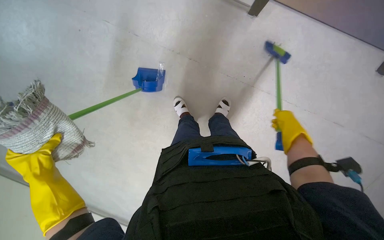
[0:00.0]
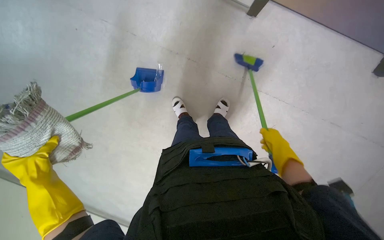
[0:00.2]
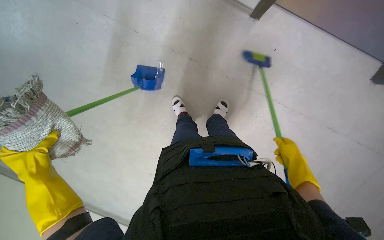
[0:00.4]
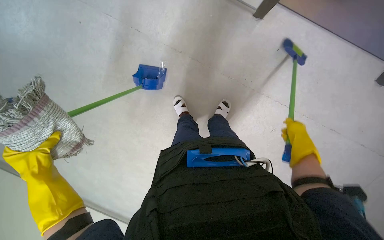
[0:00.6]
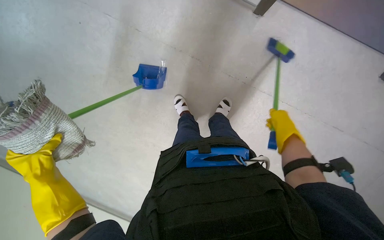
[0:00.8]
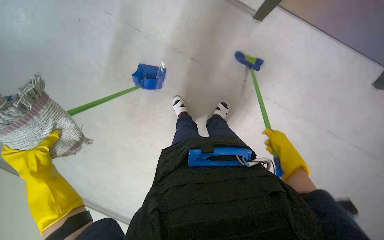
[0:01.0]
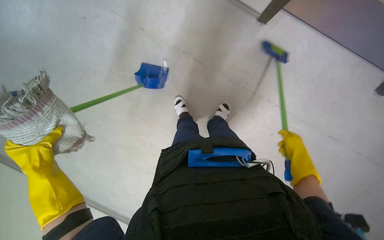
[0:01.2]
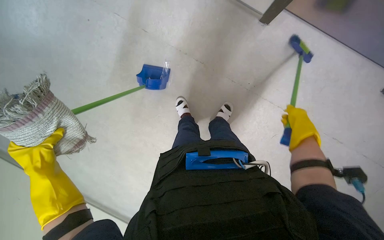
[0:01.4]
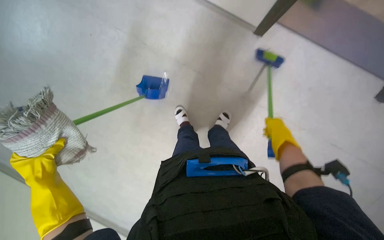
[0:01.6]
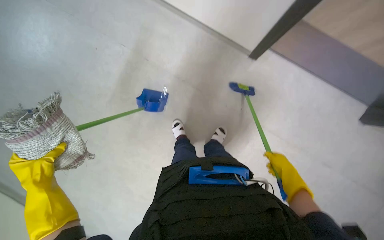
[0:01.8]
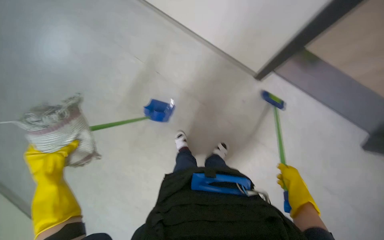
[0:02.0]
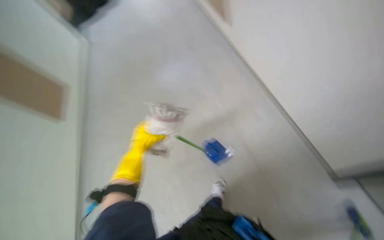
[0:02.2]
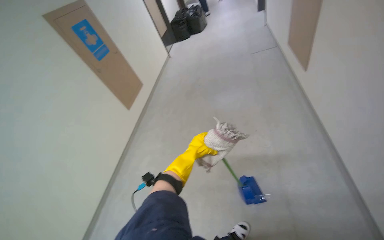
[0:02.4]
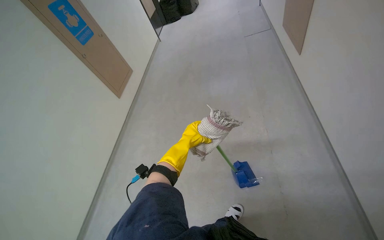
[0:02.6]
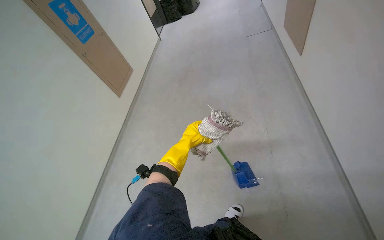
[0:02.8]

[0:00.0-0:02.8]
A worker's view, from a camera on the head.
Job: sweeping floor.
The whole recording: Sweeping debris into dustpan. The worker sweeps debris from the floor into a dustpan using a small brush.
0:00.0 to 0:01.4: The right hand moves up and down the picture over about 10 cm, changing direction 3 times.
0:01.4 to 0:02.8: The wearer looks about 40 degrees further to the left. The view tilts about 25 degrees upward.

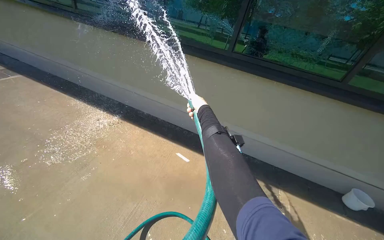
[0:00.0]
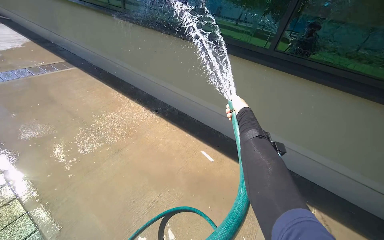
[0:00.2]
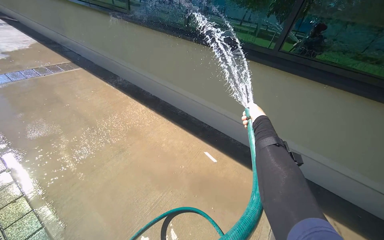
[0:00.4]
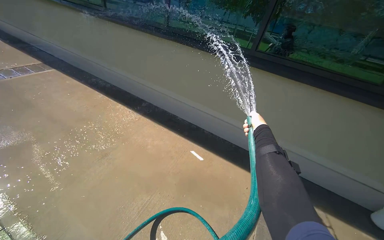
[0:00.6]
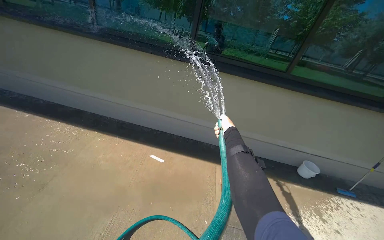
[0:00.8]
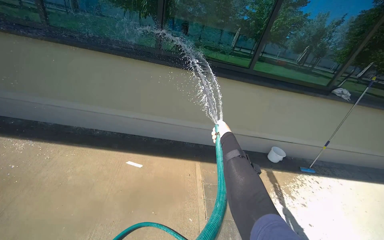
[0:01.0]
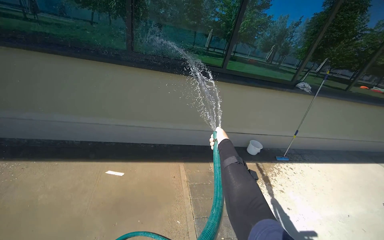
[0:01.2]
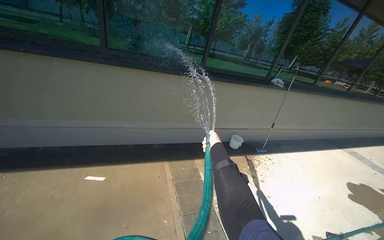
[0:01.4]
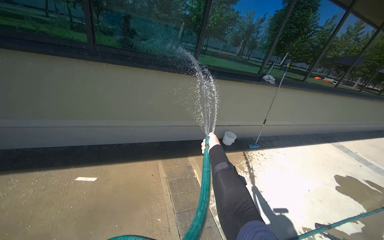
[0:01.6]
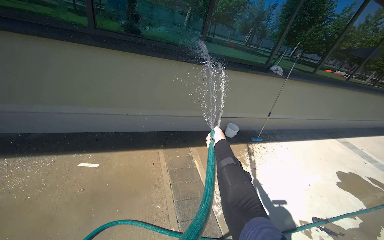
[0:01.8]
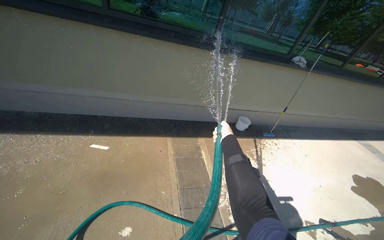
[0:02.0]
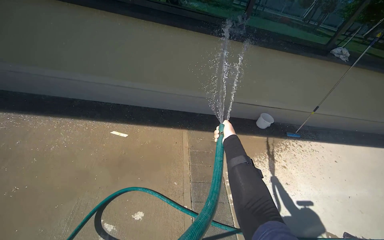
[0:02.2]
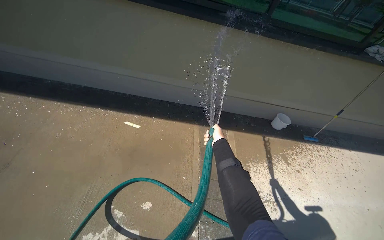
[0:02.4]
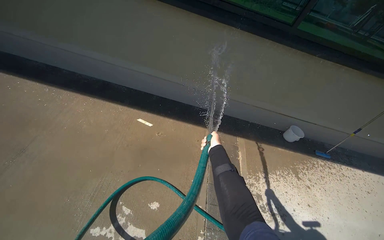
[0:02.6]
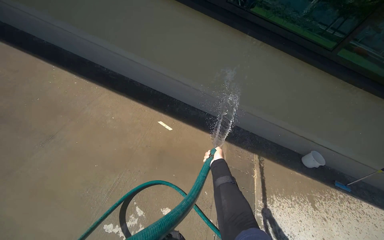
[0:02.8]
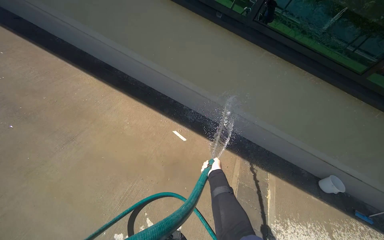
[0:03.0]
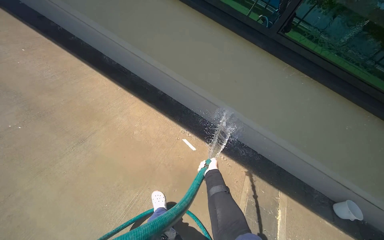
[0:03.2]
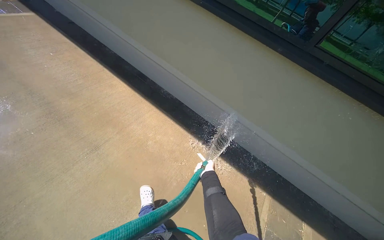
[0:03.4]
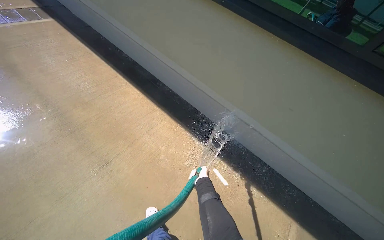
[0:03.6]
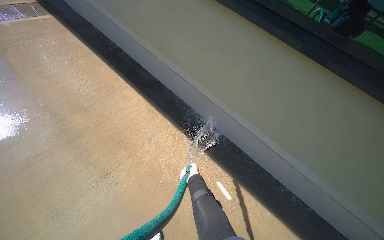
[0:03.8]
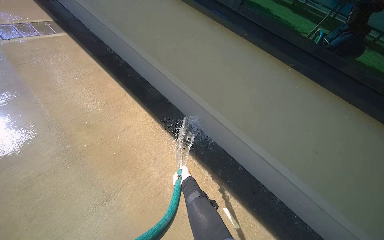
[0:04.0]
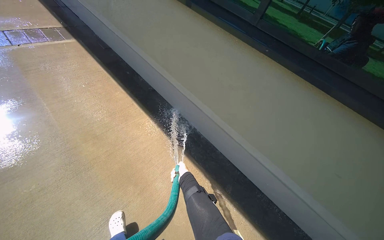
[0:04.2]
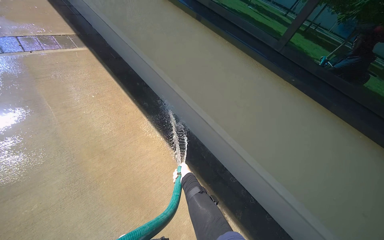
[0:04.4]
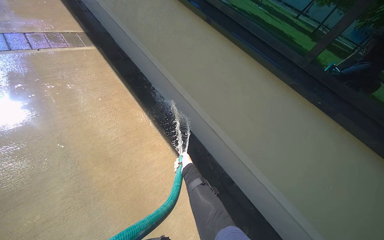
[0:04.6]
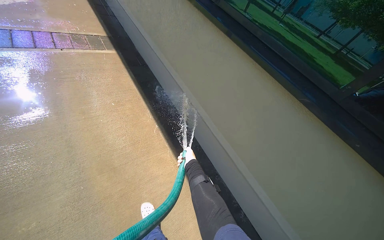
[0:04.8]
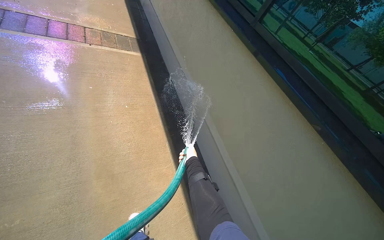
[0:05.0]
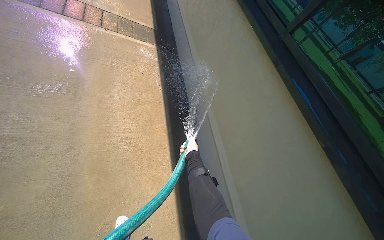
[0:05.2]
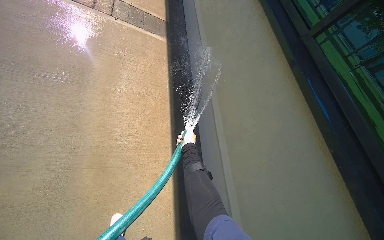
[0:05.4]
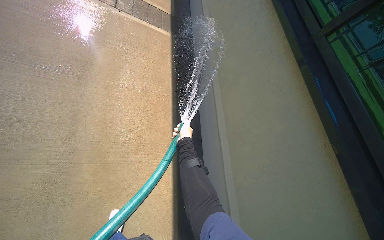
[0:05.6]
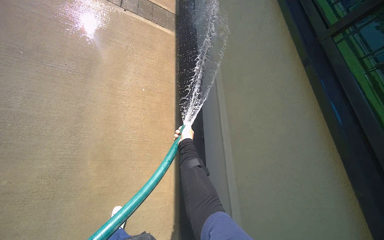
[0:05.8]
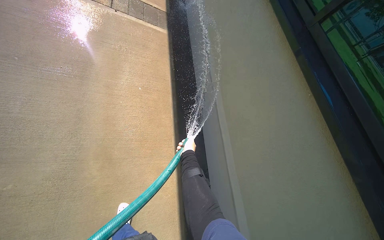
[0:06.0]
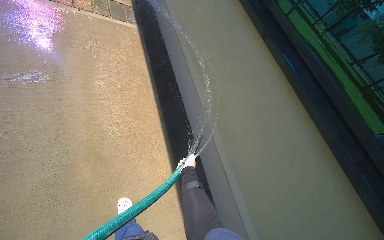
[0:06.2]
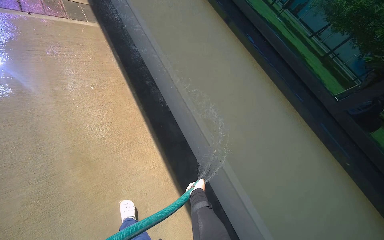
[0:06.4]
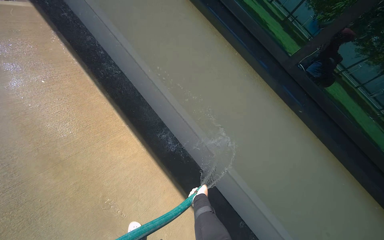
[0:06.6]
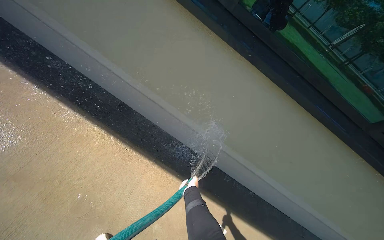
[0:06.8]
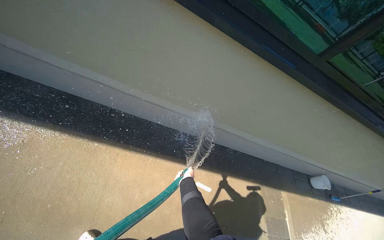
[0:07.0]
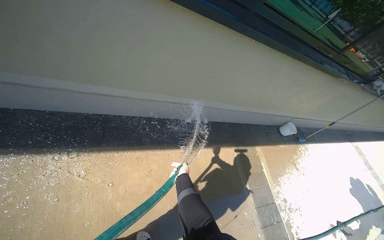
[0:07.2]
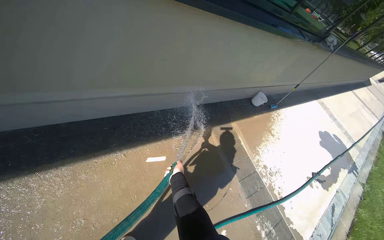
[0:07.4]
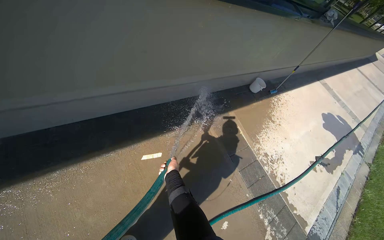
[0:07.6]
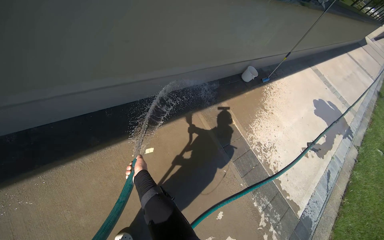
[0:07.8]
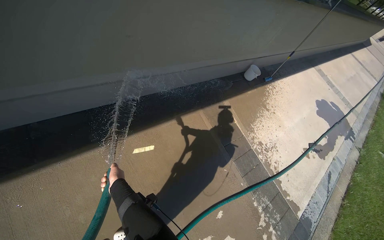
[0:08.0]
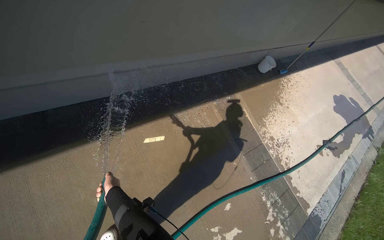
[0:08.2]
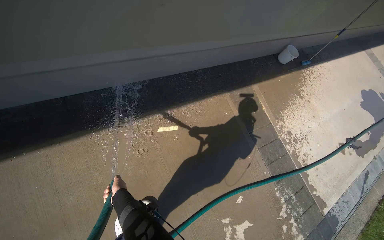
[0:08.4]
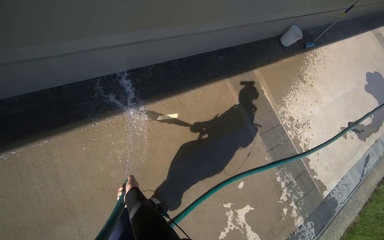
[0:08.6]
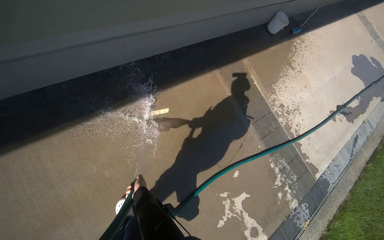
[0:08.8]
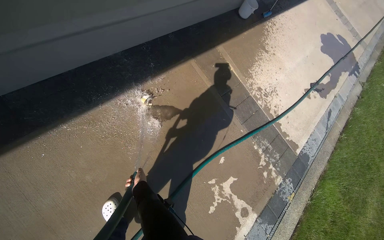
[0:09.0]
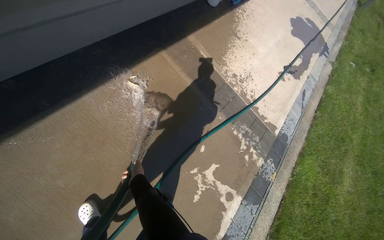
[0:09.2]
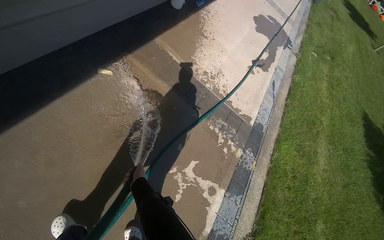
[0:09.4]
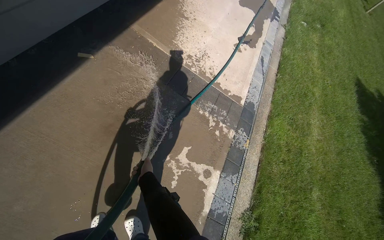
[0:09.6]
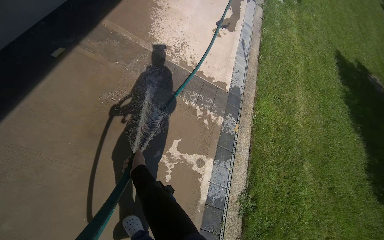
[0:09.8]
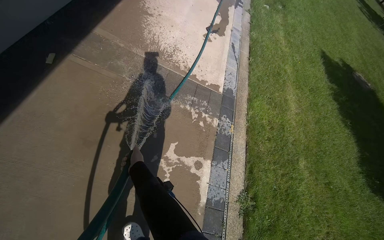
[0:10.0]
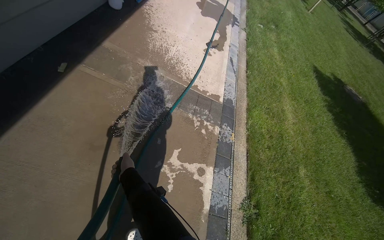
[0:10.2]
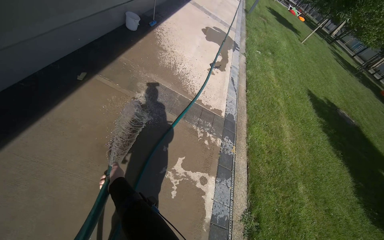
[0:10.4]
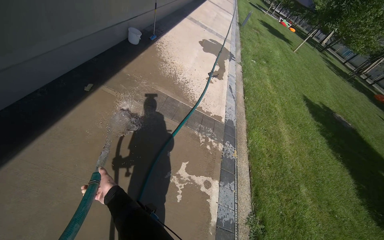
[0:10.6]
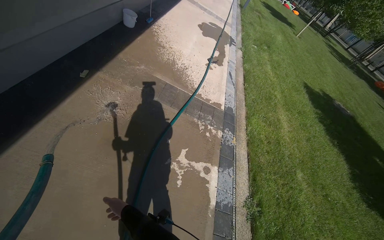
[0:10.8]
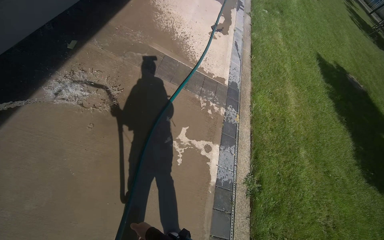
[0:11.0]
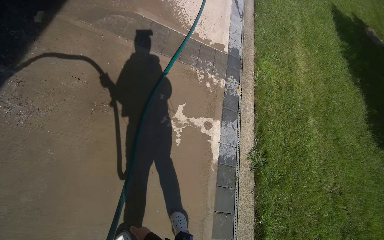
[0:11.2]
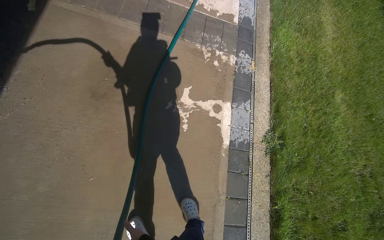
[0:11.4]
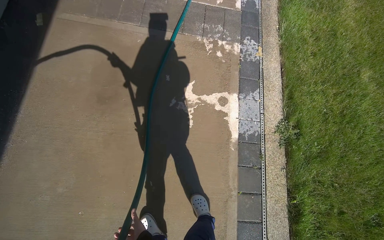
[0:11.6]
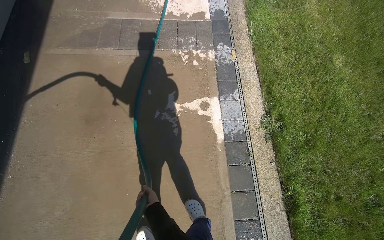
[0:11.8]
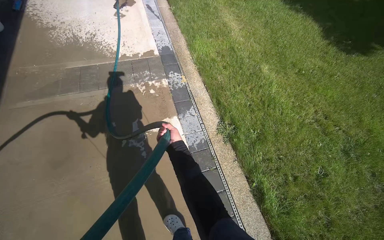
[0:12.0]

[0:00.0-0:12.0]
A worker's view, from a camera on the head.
Job: sweeping floor.
The whole recording: Rinsing concrete ground. The worker rinses the concrete ground next to the building with a water hose.
0:00.0 to 0:01.6: The wearer looks approximately 40 degrees further to the right.
0:01.6 to 0:03.0: The wearer looks about 40 degrees further to the left.
0:03.0 to 0:04.4: The camera is carried roughly 1 m. The head rotates about 25 degrees to the left.
0:04.4 to 0:06.0: The camera is carried some 60 cm. The wearer's head swings about 35 degrees to the left.
0:06.0 to 0:07.6: The camera is carried some 1 m. The head turns to the right by about 100 degrees. The view tilts about 45 degrees downward.
0:07.6 to 0:09.0: The camera pitches downward, by some 15 degrees. The right hand heads down the picture, covering approximately 30 cm.
0:09.0 to 0:10.4: The wearer looks about 30 degrees further to the right.
0:10.4 to 0:12.0: The head travels approximately 60 cm. The view tilts about 15 degrees downward. The scene turns some 35 degrees counterclockwise in the picture.

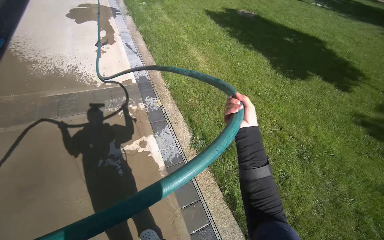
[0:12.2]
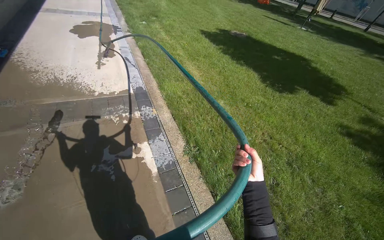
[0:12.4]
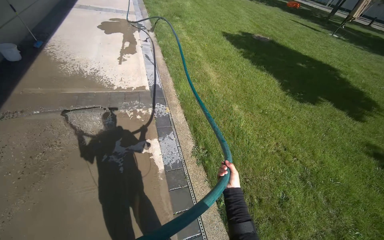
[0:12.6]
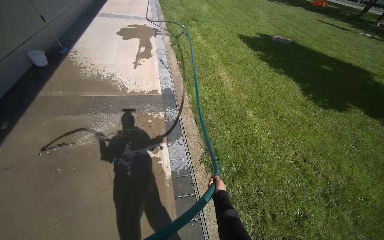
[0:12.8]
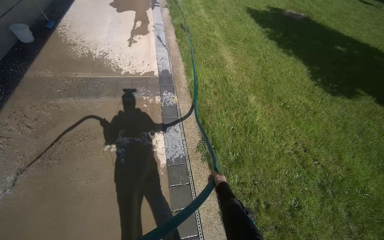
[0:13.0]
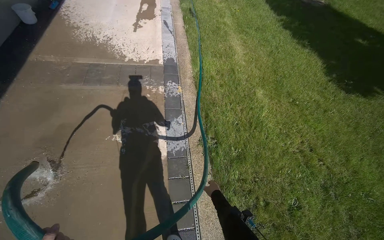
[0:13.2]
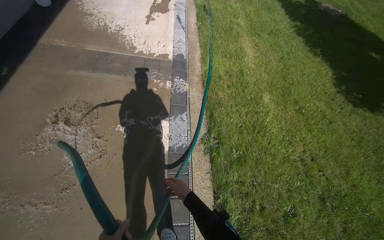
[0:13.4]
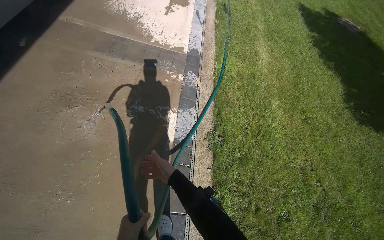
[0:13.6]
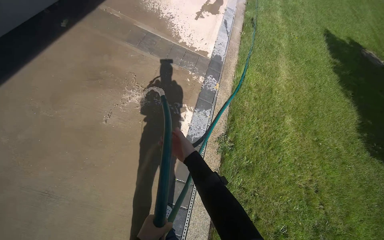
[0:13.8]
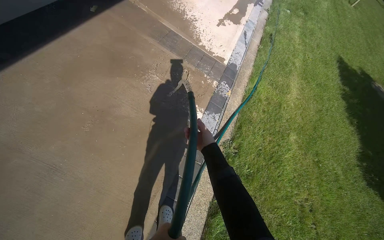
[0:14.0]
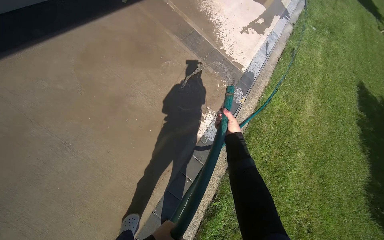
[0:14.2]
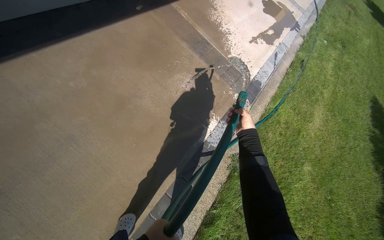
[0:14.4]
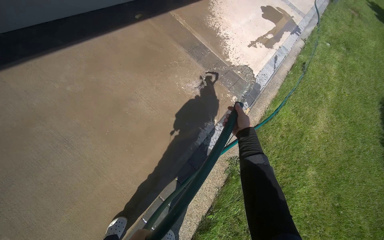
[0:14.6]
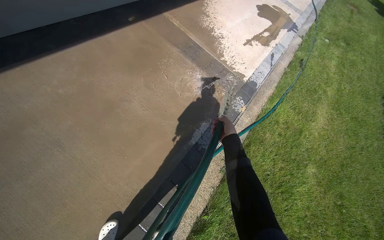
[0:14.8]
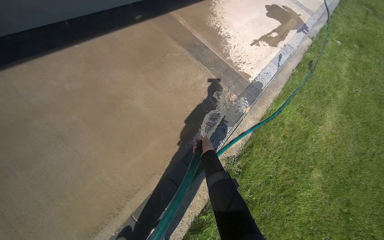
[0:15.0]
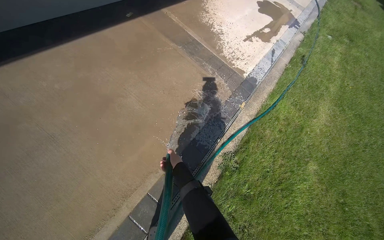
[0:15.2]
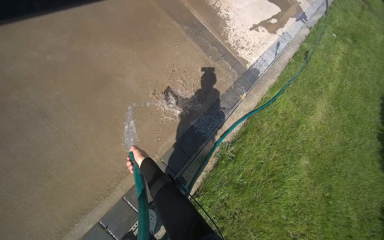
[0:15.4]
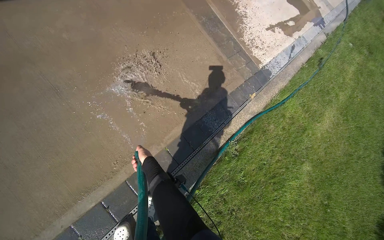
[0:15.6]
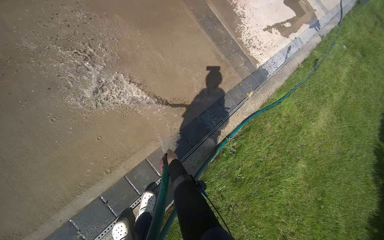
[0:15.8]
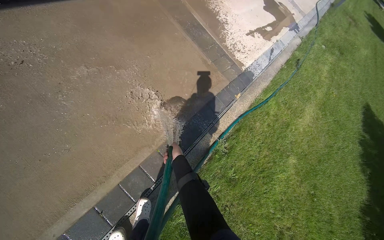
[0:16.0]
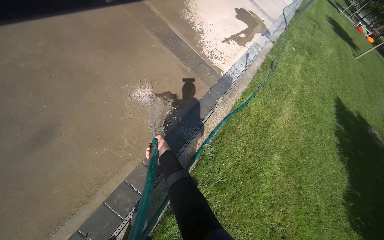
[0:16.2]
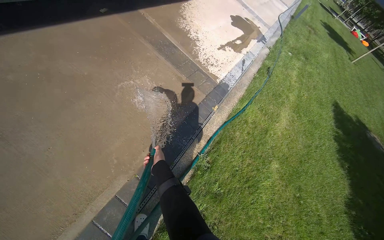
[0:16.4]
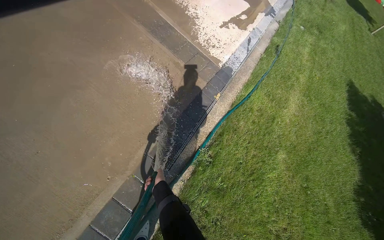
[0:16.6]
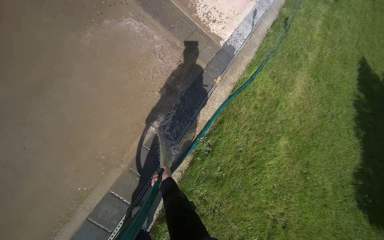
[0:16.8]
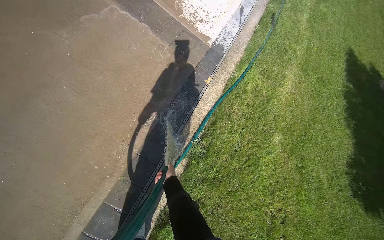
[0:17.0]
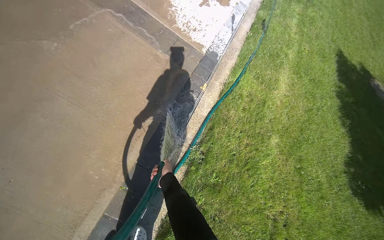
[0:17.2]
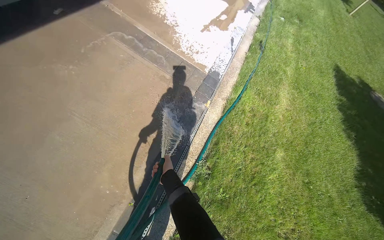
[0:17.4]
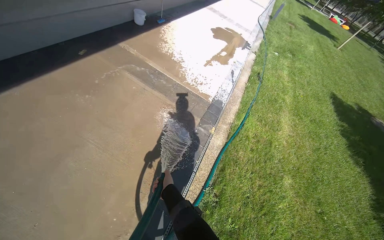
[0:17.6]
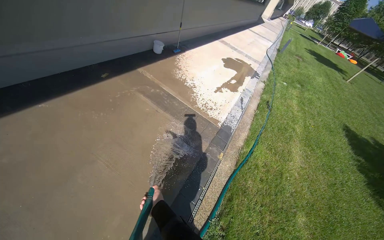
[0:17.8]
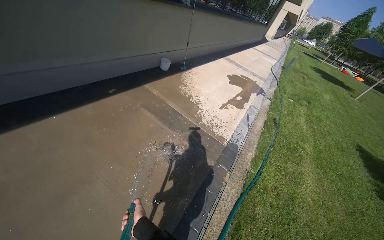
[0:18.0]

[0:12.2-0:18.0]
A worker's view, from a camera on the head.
Job: sweeping floor.
The whole recording: Rinsing concrete ground. The worker rinses the concrete ground next to the building with a water hose.
0:12.2 to 0:13.6: The wearer looks roughly 30 degrees further to the left.
0:13.6 to 0:15.0: The wearer's head swings roughly 35 degrees to the left.
0:16.6 to 0:18.0: The camera pitches upward, by about 25 degrees.
